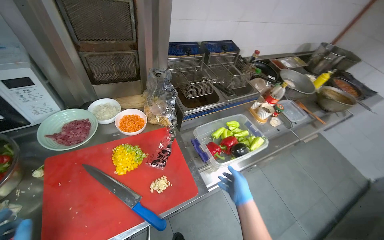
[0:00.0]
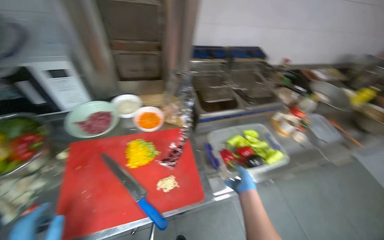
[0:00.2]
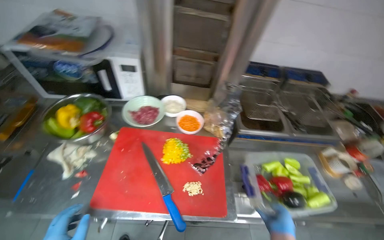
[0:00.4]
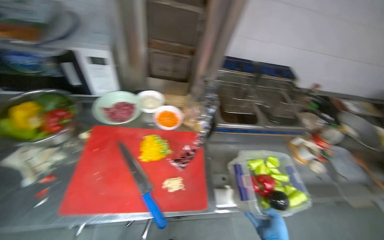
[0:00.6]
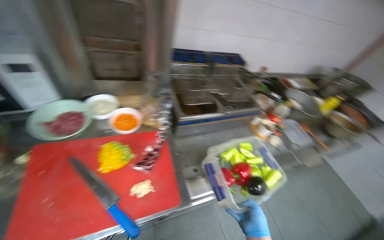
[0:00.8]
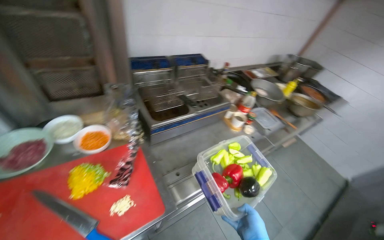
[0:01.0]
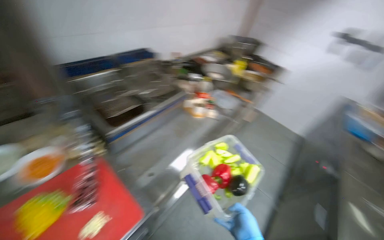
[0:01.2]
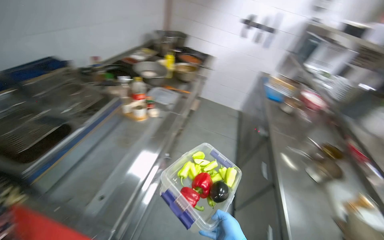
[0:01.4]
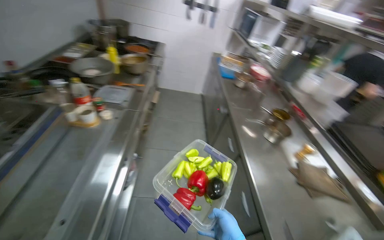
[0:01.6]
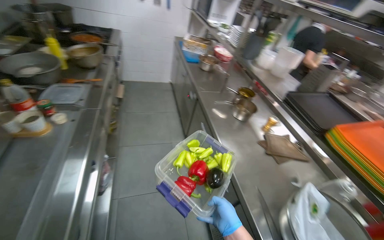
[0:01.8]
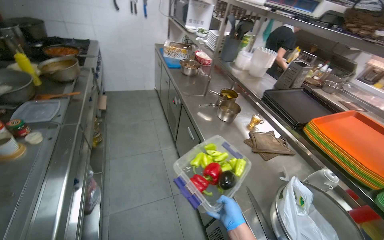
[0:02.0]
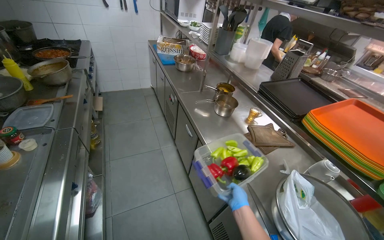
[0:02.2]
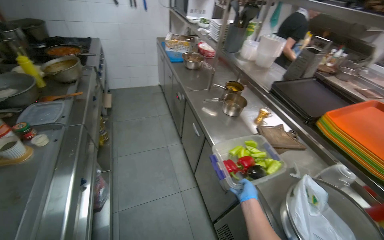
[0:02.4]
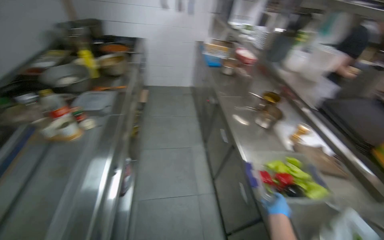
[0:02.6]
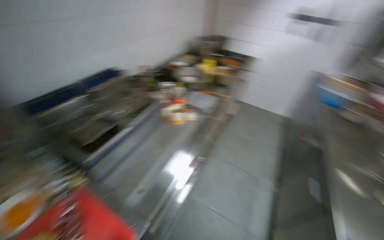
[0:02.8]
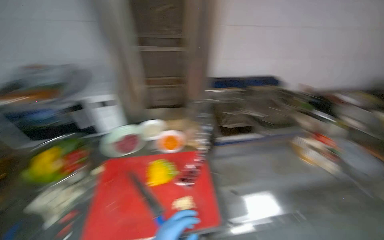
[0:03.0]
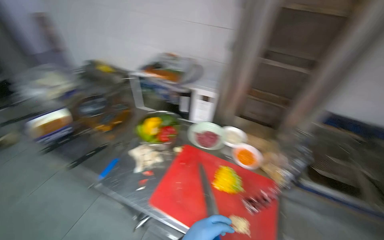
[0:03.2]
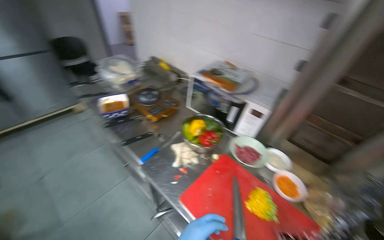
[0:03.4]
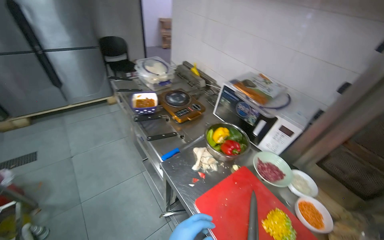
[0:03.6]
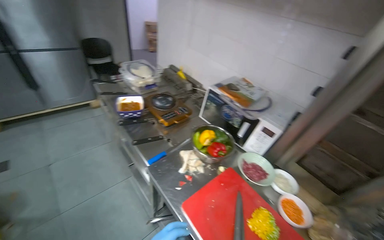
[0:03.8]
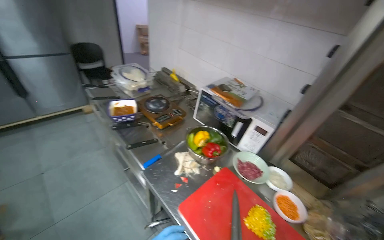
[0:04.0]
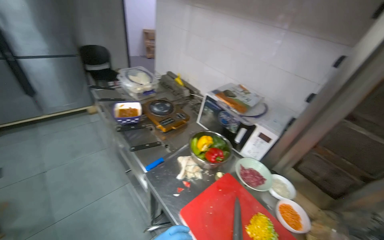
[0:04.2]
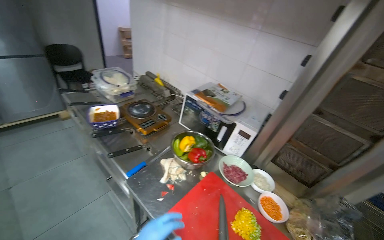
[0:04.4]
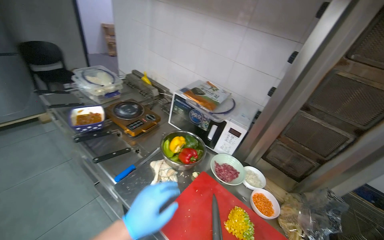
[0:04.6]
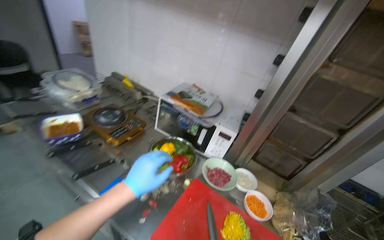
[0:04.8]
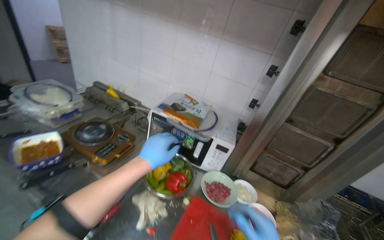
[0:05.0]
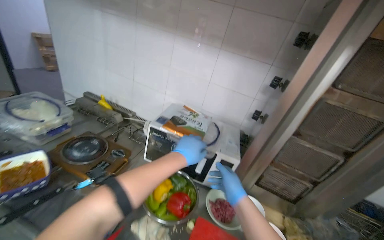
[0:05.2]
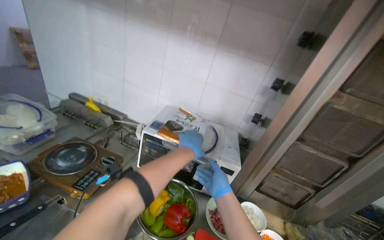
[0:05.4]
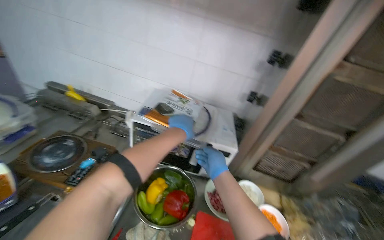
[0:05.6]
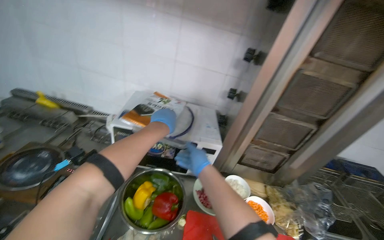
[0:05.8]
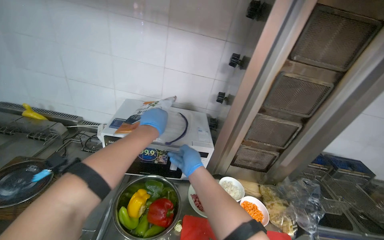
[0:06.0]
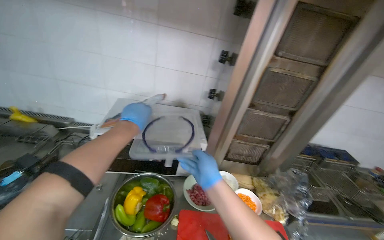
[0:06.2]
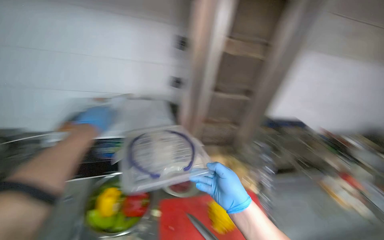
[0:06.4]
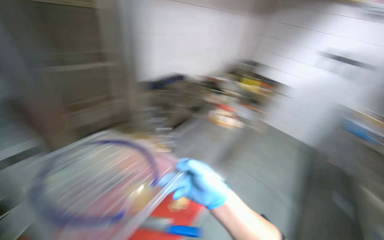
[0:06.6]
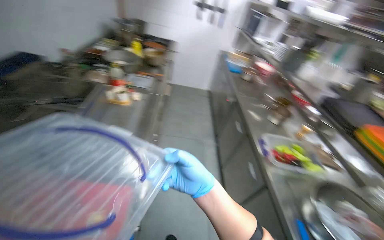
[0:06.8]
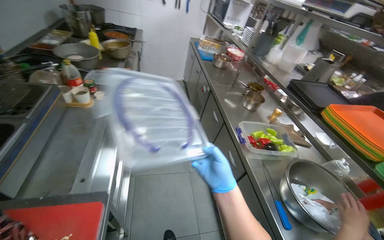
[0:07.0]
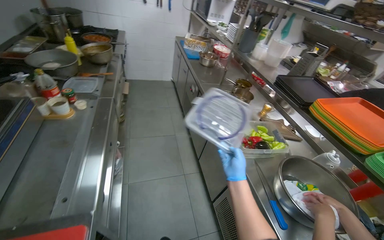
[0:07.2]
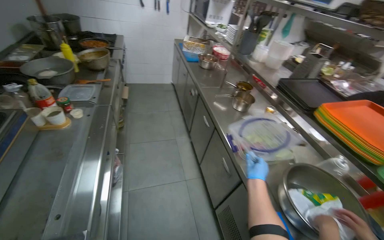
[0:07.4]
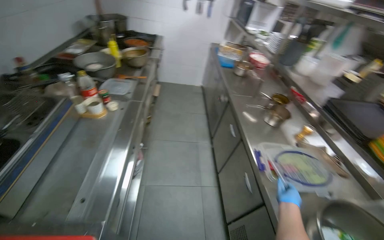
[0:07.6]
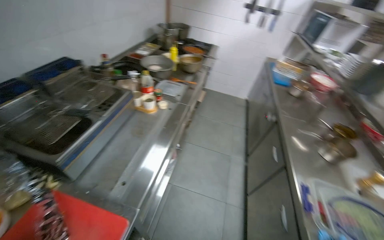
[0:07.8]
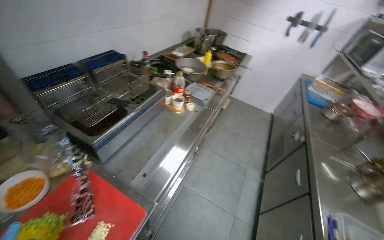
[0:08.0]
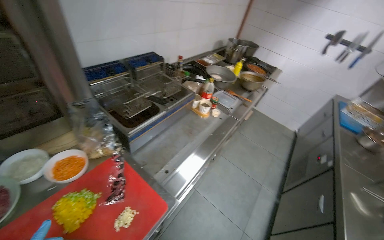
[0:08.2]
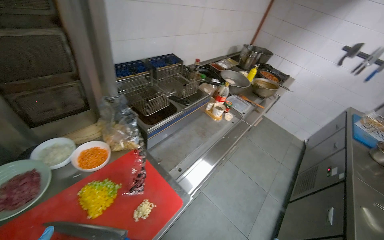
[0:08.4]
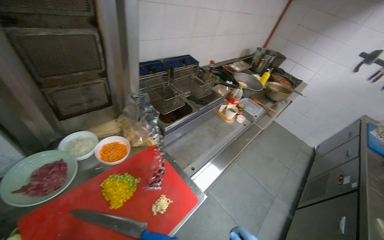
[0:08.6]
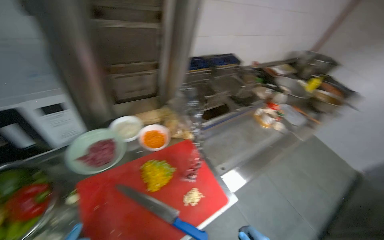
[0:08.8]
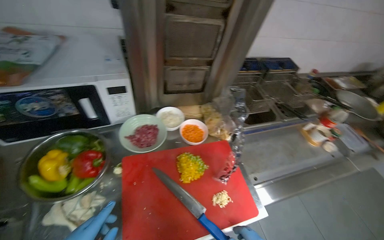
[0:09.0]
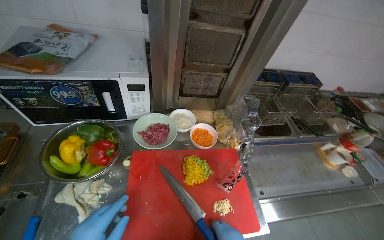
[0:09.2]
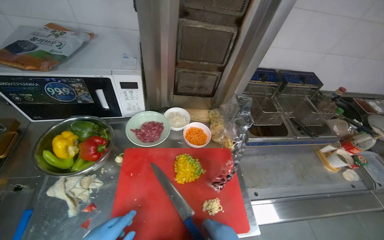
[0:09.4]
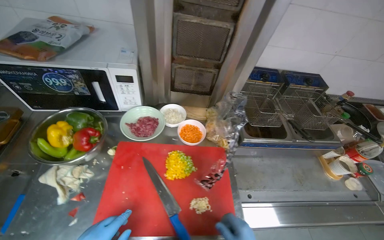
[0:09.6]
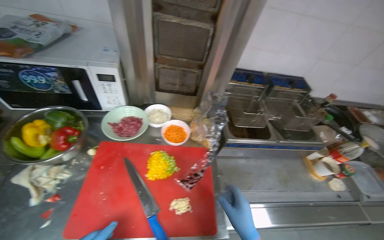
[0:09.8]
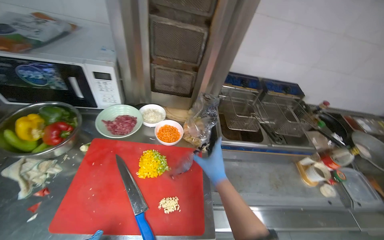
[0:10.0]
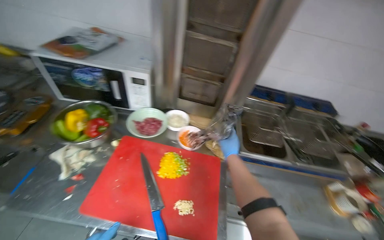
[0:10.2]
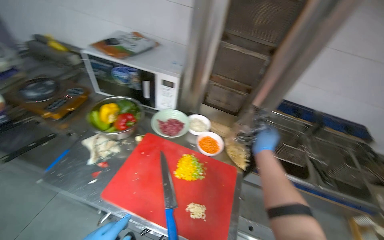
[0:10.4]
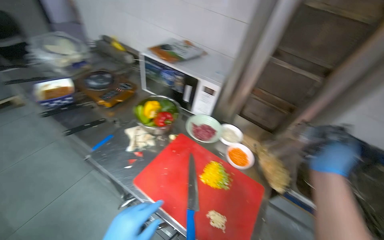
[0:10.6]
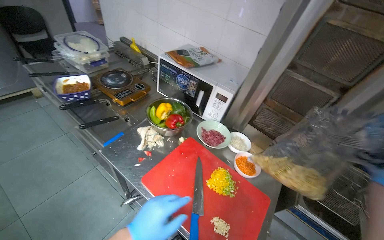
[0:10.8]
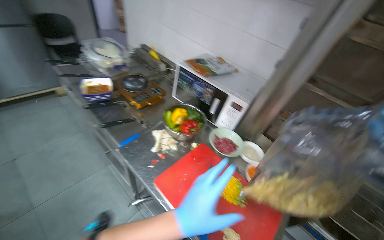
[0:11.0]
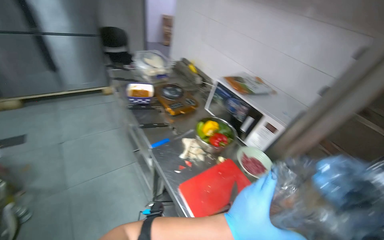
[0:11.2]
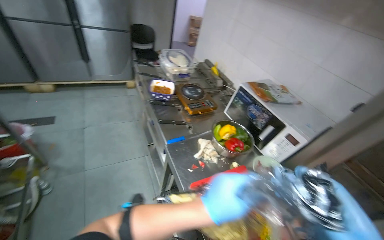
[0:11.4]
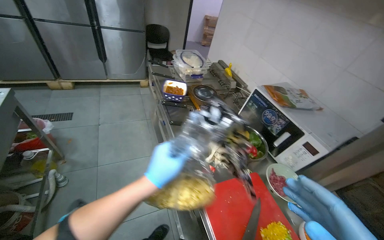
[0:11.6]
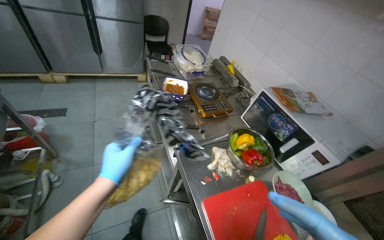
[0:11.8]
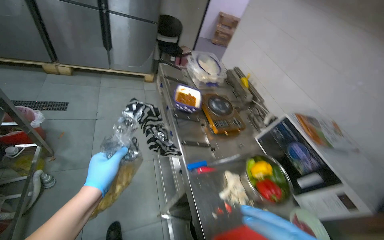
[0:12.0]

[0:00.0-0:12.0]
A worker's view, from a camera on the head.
Job: preparing food.
The whole recording: Slicing peppers on cutting board. The worker slices various colored peppers on a red cutting board.
0:00.0 to 0:01.6: The wearer looks some 65 degrees further to the right.
0:01.6 to 0:03.0: The head rotates approximately 80 degrees to the left.
0:03.0 to 0:04.4: The head turns to the left by approximately 55 degrees.
0:04.4 to 0:06.0: The head rotates about 35 degrees to the right.
0:06.0 to 0:07.6: The head turns to the right by about 80 degrees. The wearer looks roughly 20 degrees further downward.
0:07.6 to 0:09.0: The head travels approximately 40 cm. The wearer looks approximately 75 degrees further to the left.
0:09.0 to 0:10.4: The head rotates approximately 35 degrees to the left.
0:10.4 to 0:12.0: The head travels some 40 cm. The head rotates roughly 55 degrees to the left.

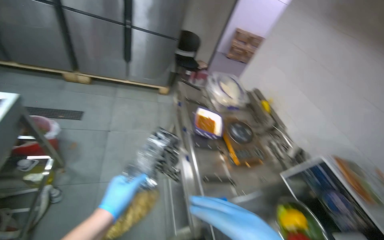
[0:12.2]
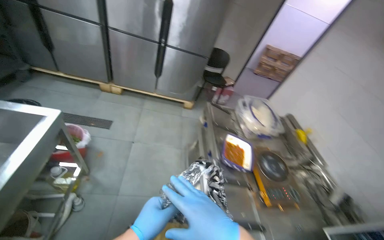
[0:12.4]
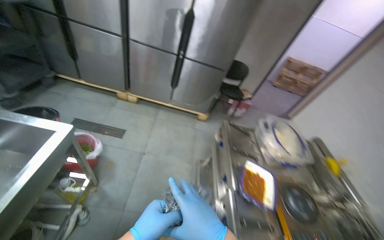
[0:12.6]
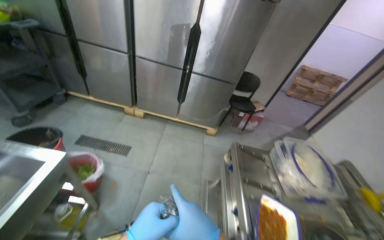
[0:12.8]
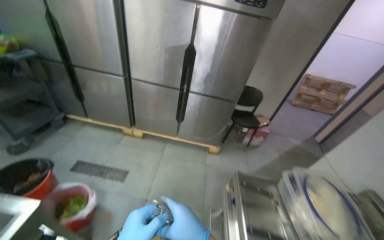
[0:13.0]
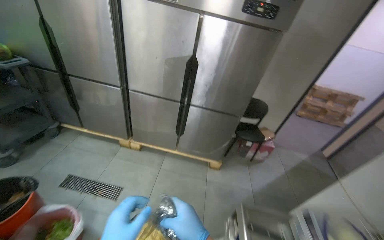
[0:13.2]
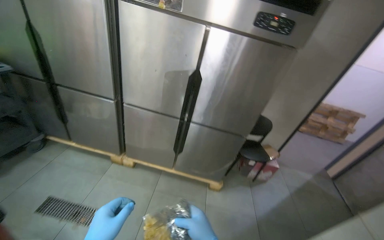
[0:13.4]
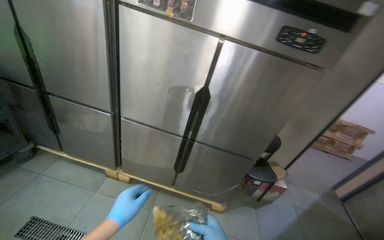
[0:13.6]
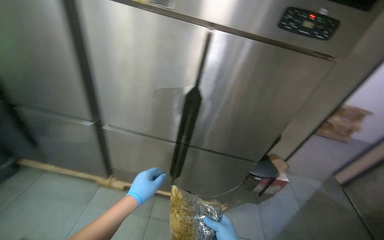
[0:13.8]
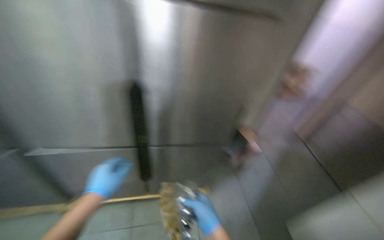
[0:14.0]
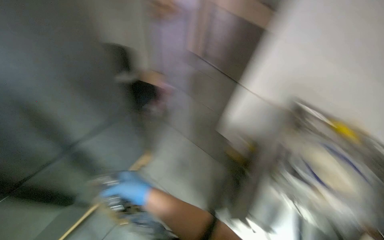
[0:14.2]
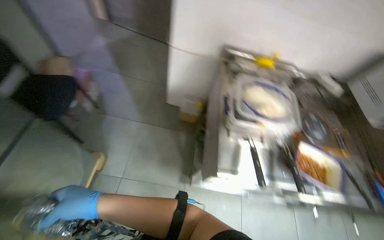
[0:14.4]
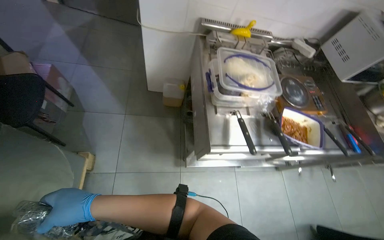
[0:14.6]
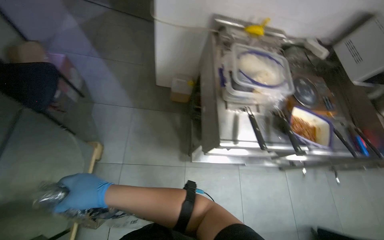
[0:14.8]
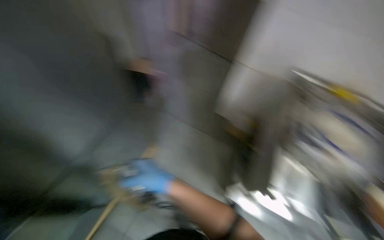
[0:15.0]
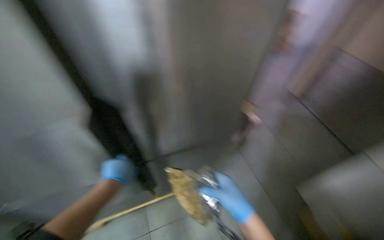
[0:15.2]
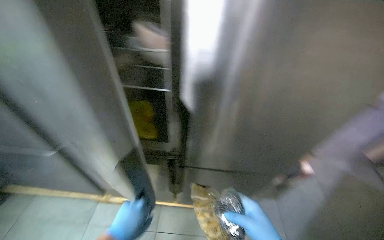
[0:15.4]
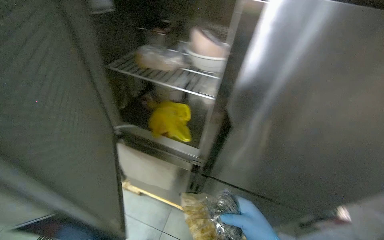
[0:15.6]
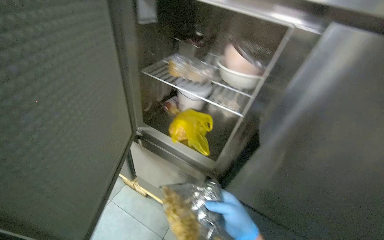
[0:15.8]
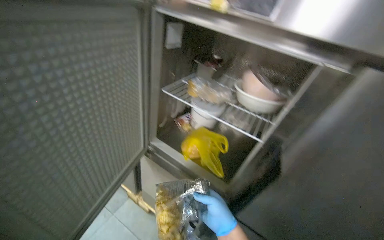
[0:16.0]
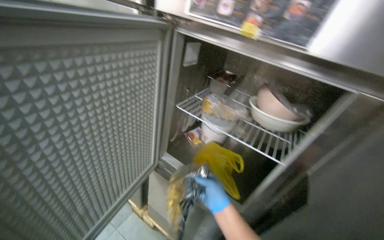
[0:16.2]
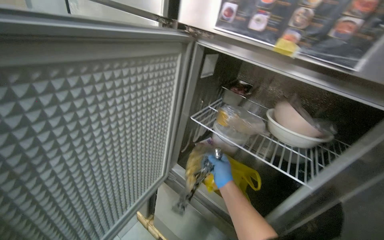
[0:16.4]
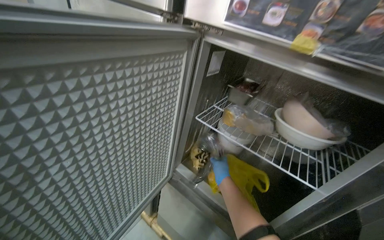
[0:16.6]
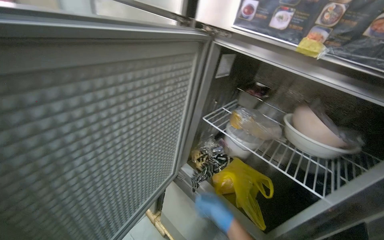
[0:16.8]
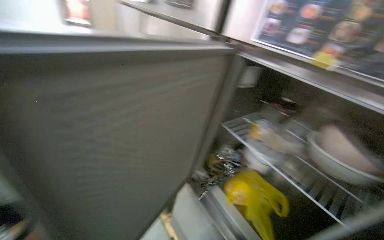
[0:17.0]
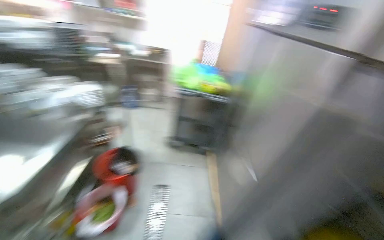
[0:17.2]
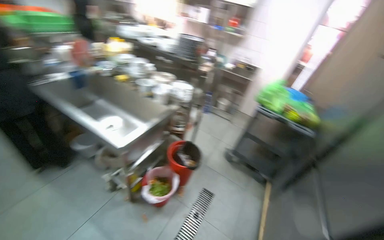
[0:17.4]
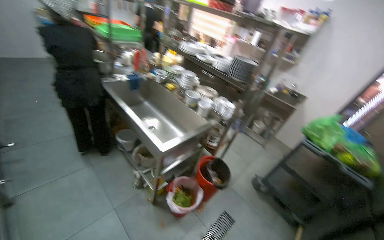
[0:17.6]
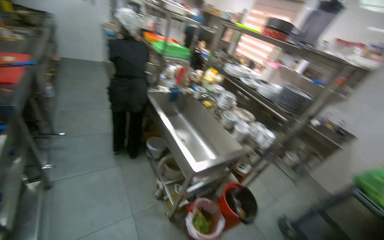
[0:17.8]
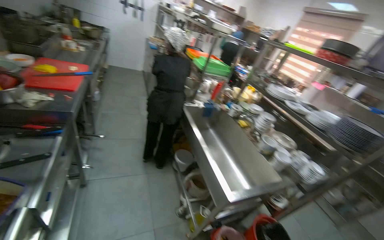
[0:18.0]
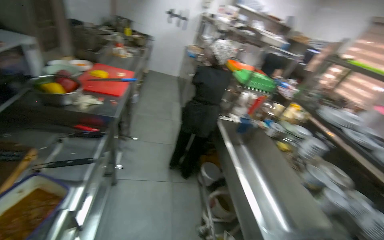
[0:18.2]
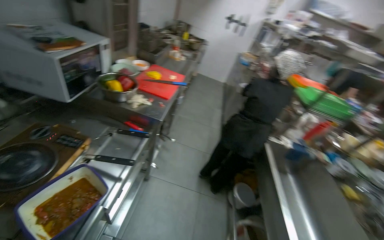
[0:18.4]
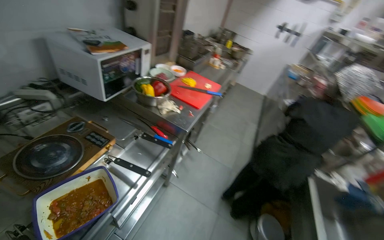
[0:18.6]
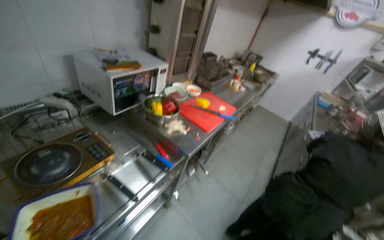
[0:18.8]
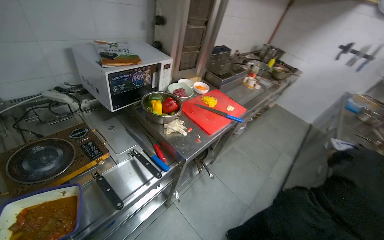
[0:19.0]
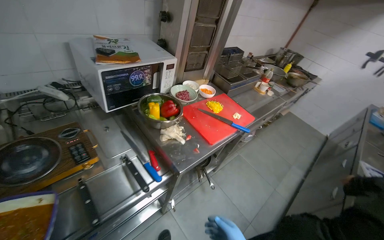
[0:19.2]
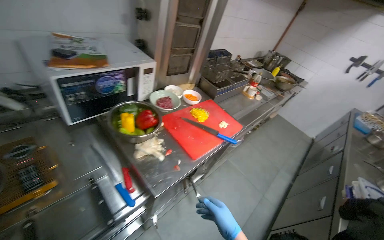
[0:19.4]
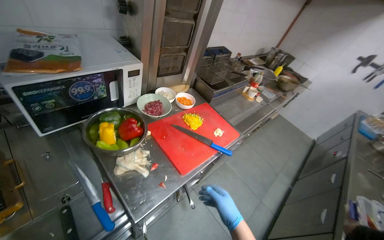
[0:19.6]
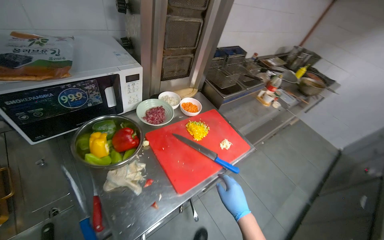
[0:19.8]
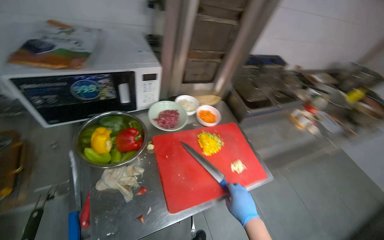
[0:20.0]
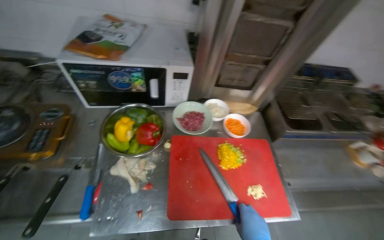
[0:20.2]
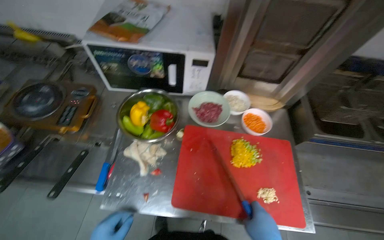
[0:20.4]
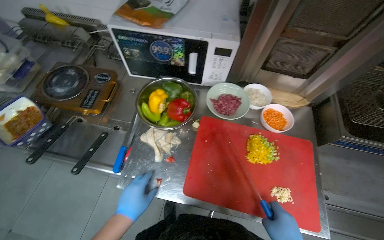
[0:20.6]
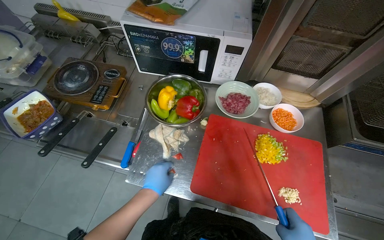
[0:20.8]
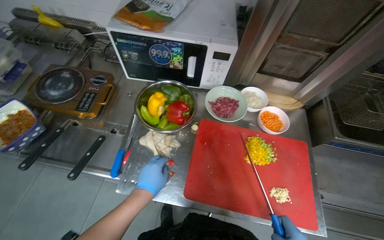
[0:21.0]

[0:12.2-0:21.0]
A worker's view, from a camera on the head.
Job: preparing food.
The whole recording: Slicing peppers on cutting board. The worker slices various colored peppers on a red cutting board.
0:12.2 to 0:13.6: The camera is carried about 1 m. The head turns to the left by some 20 degrees. The view tilts roughly 20 degrees upward.
0:13.6 to 0:15.2: The head turns to the right by approximately 75 degrees. The wearer looks about 35 degrees further downward.
0:15.2 to 0:16.6: The head turns to the left by roughly 40 degrees. The camera pitches upward, by approximately 20 degrees.
0:16.6 to 0:18.0: The wearer moves about 70 cm. The wearer's head swings roughly 105 degrees to the left. The wearer looks approximately 20 degrees further upward.
0:18.0 to 0:19.6: The camera travels some 90 cm. The wearer looks roughly 65 degrees further to the left.
0:19.6 to 0:21.0: The wearer looks about 55 degrees further to the left.
